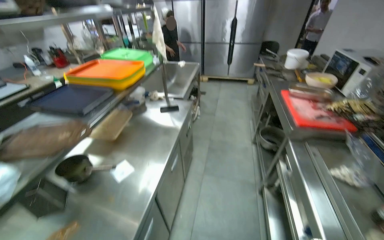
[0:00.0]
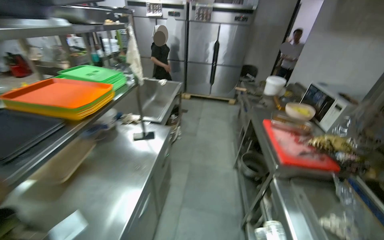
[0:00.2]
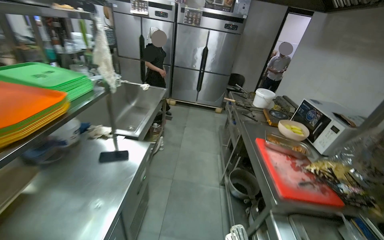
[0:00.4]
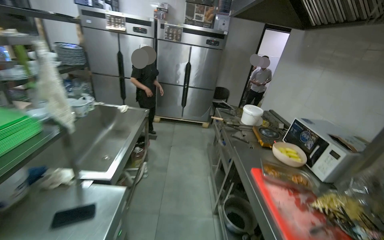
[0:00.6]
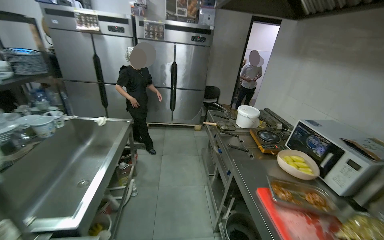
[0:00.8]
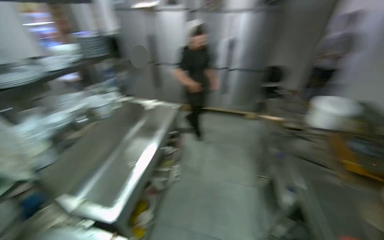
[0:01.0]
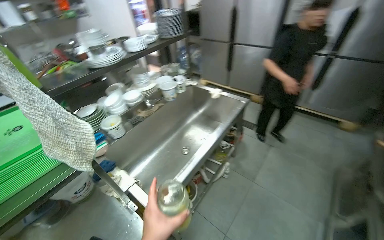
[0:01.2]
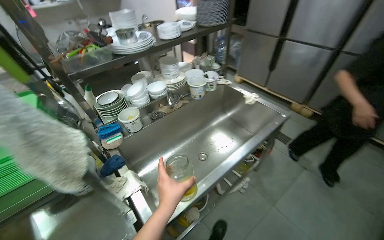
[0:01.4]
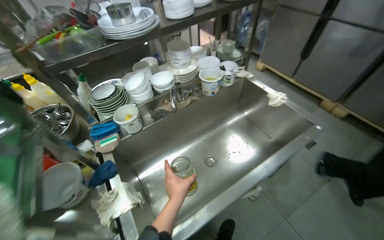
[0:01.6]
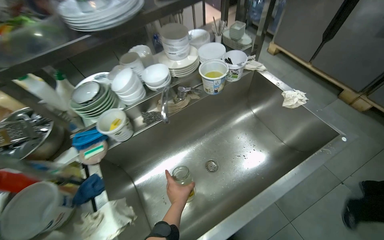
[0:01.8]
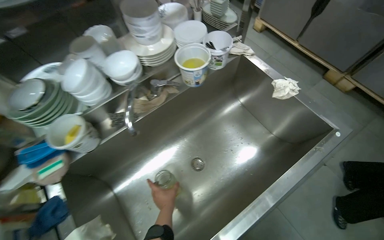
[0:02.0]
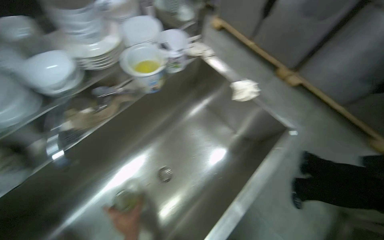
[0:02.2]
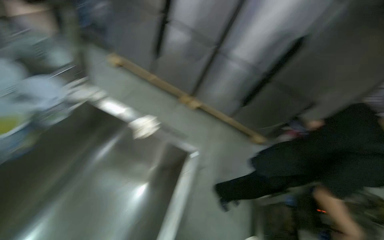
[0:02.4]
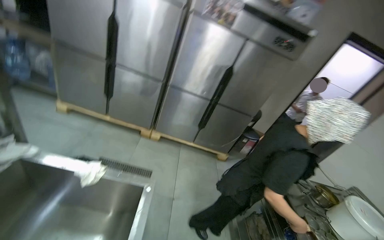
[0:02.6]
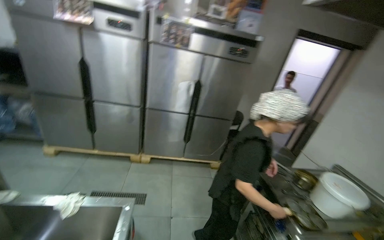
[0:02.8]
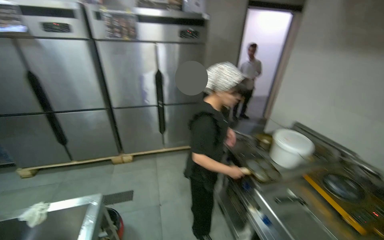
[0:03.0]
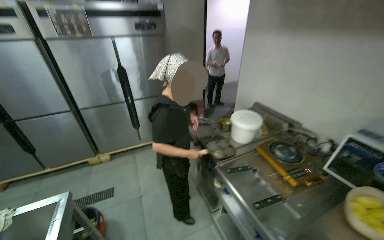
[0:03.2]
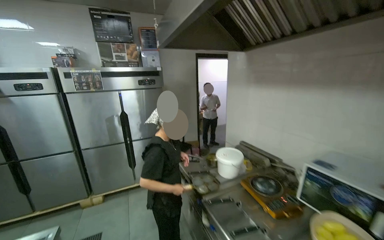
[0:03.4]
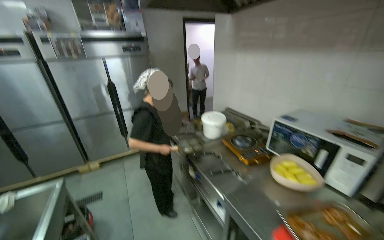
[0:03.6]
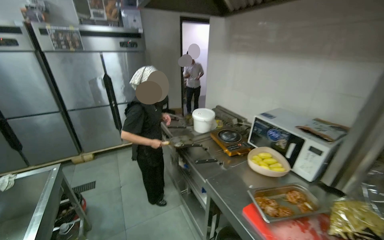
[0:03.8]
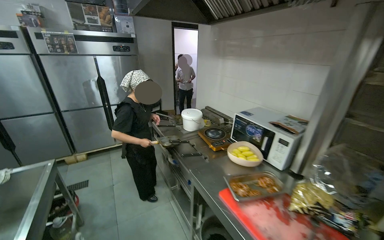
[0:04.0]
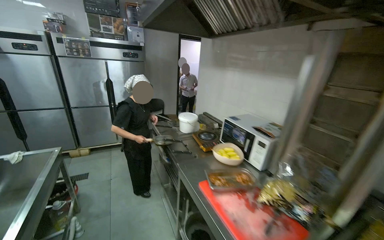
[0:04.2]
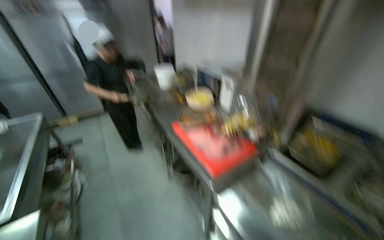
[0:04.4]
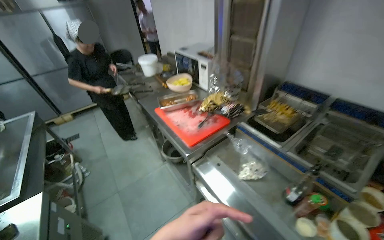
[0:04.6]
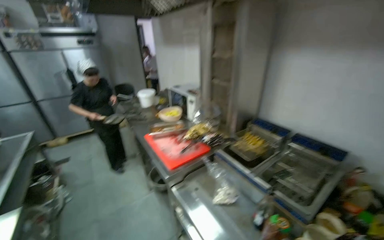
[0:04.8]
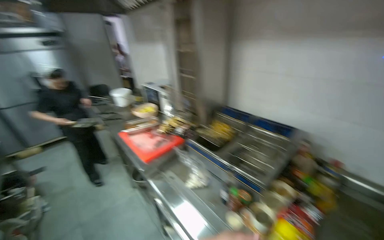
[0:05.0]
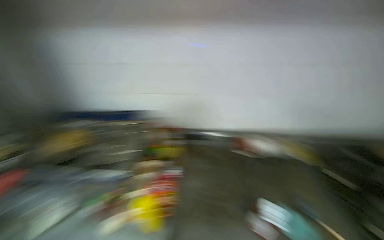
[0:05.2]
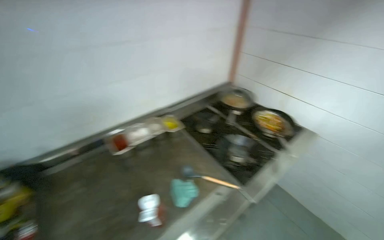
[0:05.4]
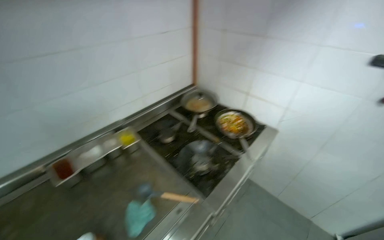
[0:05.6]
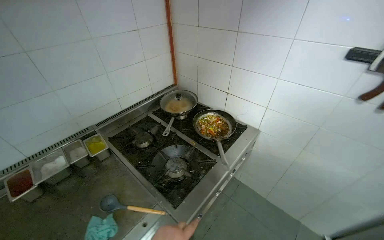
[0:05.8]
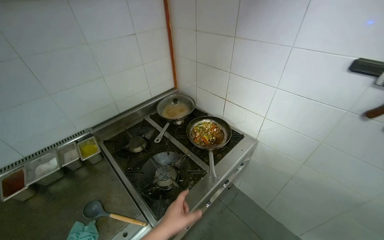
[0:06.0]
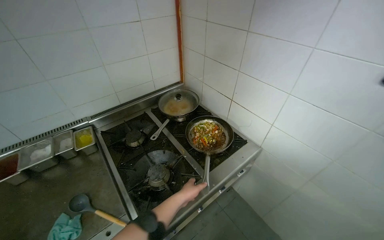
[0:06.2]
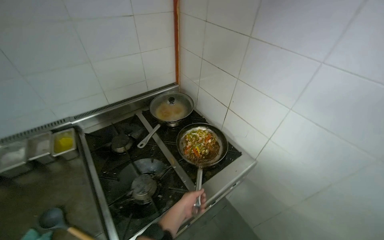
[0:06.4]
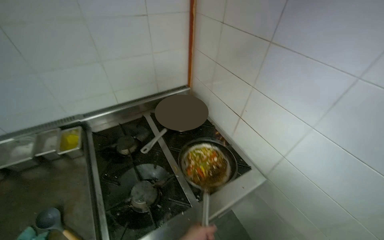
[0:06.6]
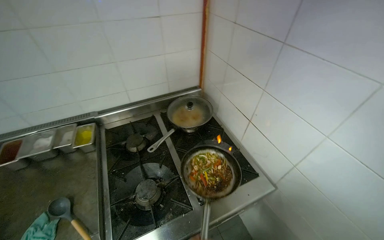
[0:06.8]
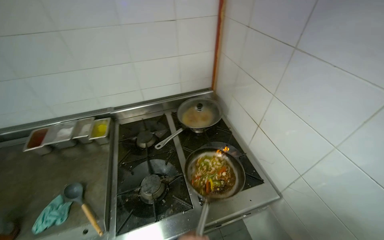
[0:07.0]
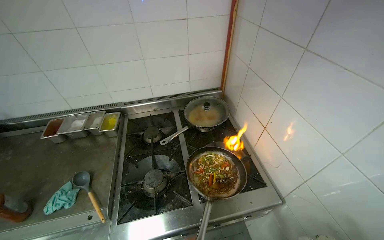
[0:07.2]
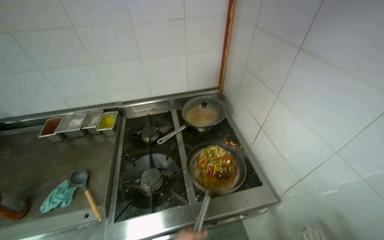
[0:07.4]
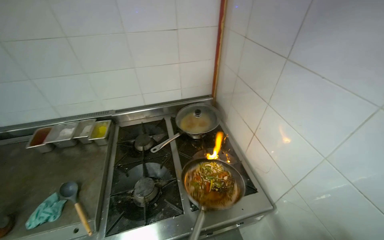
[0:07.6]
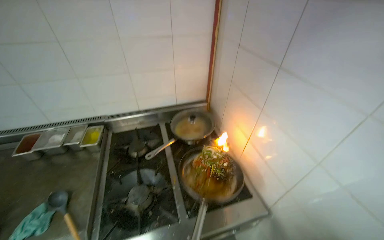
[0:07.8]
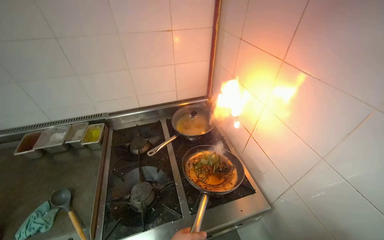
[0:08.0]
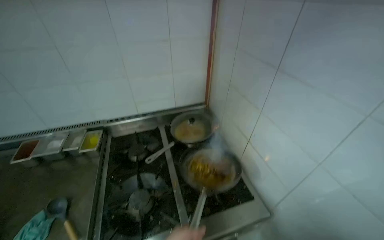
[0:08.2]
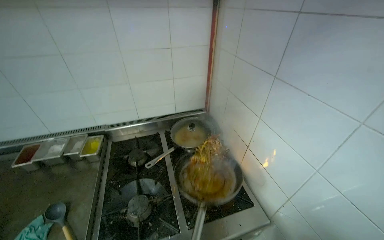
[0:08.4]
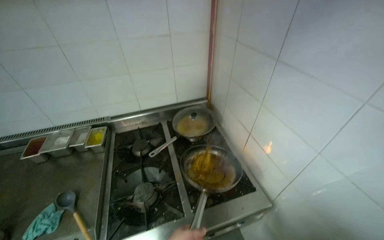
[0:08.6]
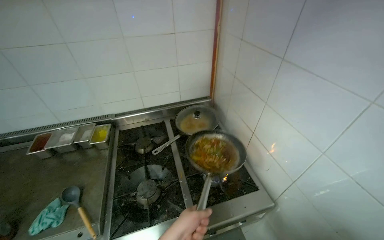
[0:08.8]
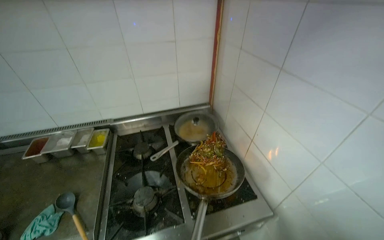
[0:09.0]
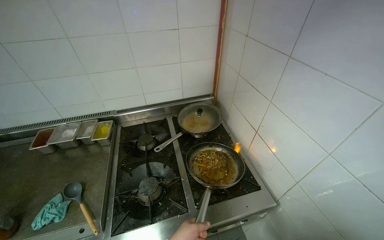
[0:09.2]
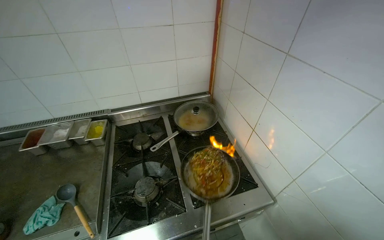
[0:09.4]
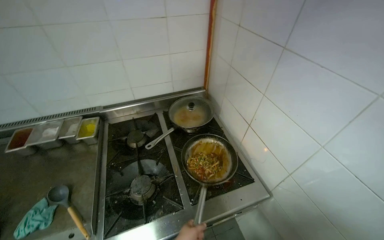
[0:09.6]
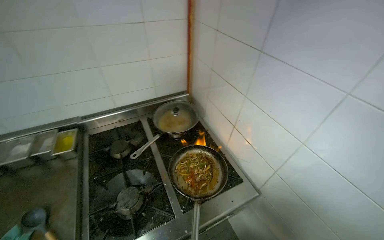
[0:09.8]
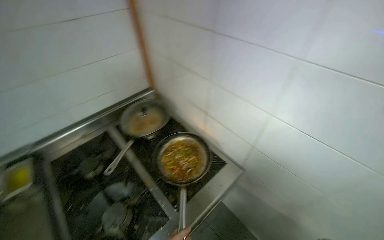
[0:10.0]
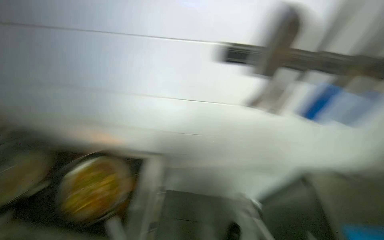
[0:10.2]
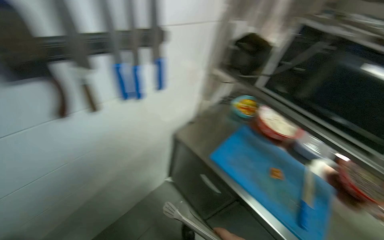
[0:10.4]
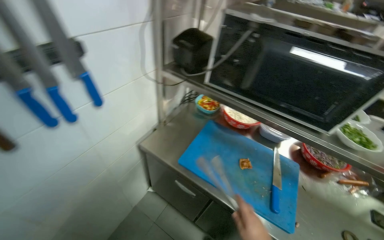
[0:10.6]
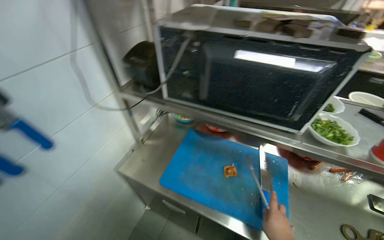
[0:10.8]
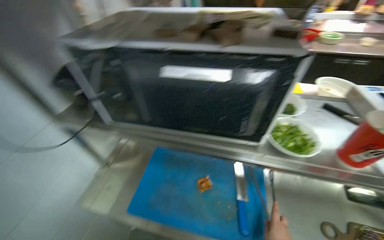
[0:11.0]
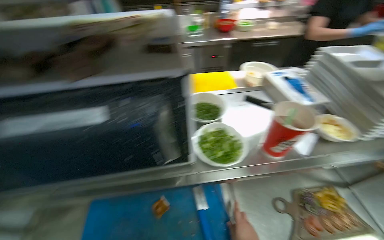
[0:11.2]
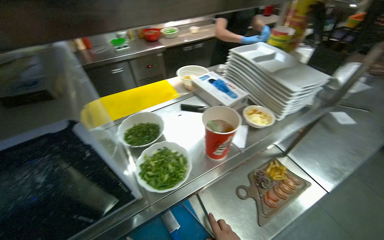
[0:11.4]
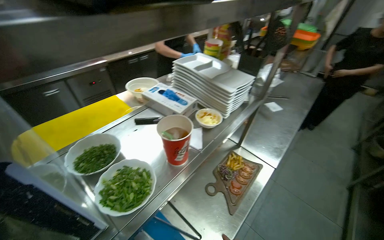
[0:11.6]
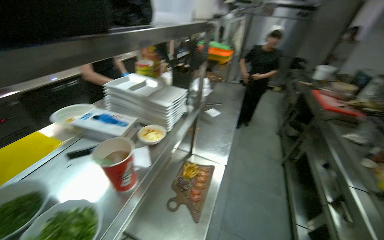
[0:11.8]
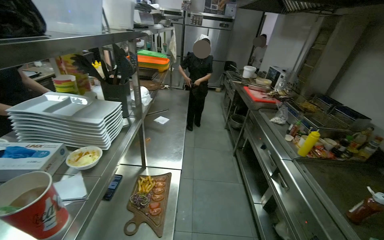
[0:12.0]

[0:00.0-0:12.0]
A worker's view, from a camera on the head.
Job: cooking food.
The whole recording: Cooking vegetables in pan. The worker stirs and adds sauce to vegetables cooking in a pan on the stove.
0:00.0 to 0:01.6: The camera travels about 1.5 m. The head turns to the left by about 30 degrees.
0:01.6 to 0:03.0: The head turns to the right by some 85 degrees.
0:03.0 to 0:04.4: The head travels roughly 1 m.
0:04.4 to 0:06.0: The camera is carried about 1 m. The head turns to the right by roughly 45 degrees.
0:06.0 to 0:07.6: The wearer's head swings roughly 30 degrees to the left.
0:09.0 to 0:10.4: The wearer looks approximately 80 degrees further to the right.
0:10.4 to 0:12.0: The head travels some 50 cm. The head rotates about 125 degrees to the right.

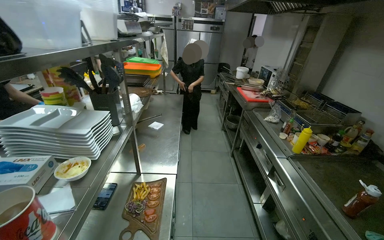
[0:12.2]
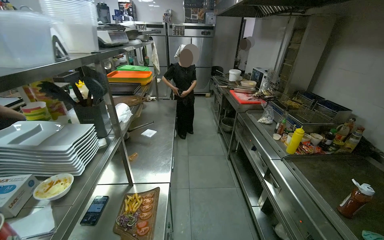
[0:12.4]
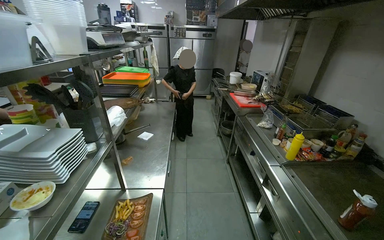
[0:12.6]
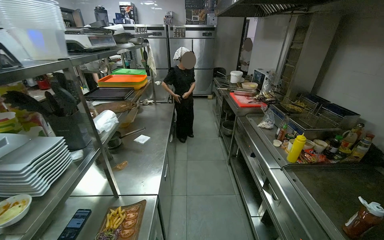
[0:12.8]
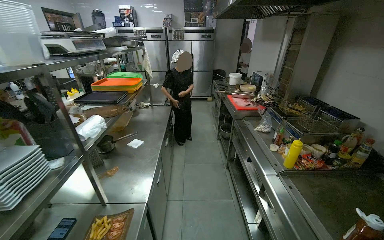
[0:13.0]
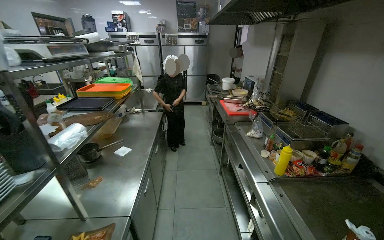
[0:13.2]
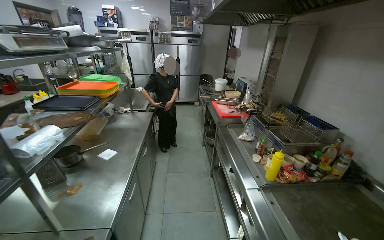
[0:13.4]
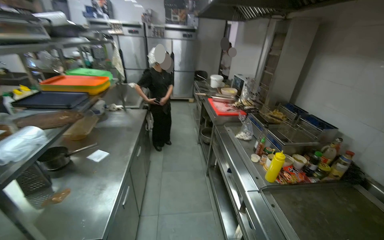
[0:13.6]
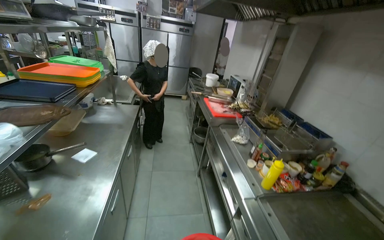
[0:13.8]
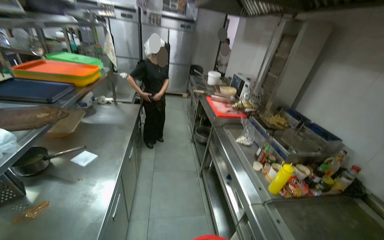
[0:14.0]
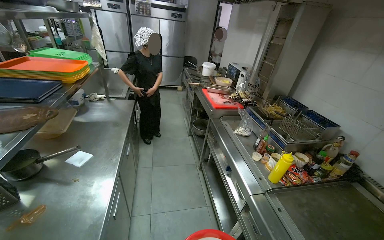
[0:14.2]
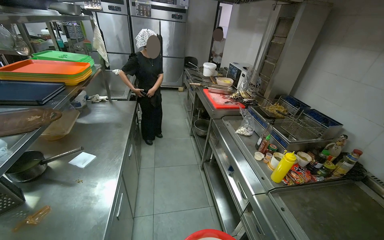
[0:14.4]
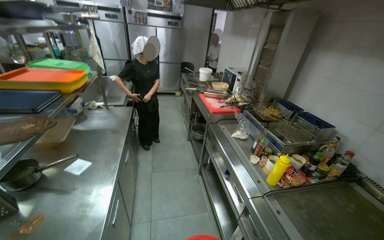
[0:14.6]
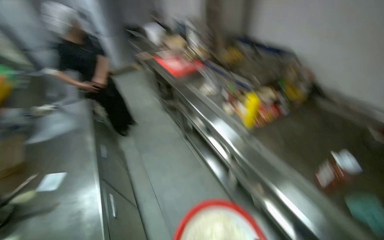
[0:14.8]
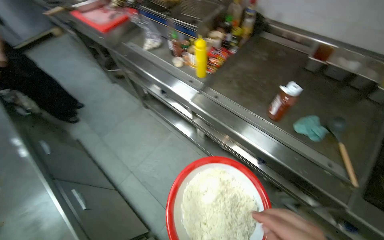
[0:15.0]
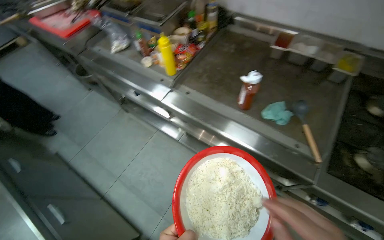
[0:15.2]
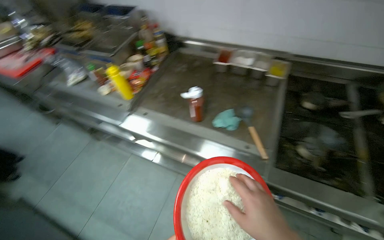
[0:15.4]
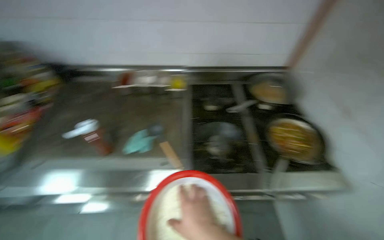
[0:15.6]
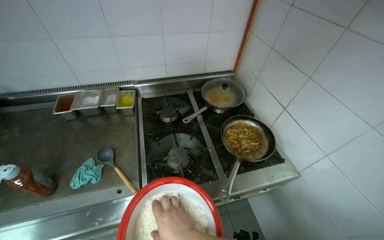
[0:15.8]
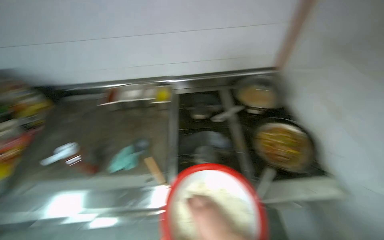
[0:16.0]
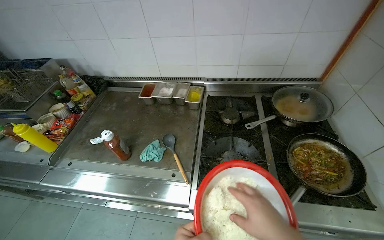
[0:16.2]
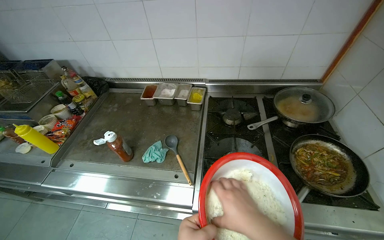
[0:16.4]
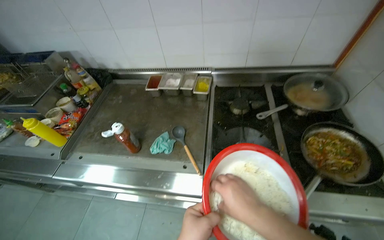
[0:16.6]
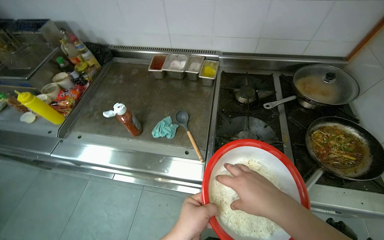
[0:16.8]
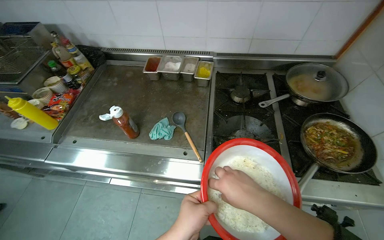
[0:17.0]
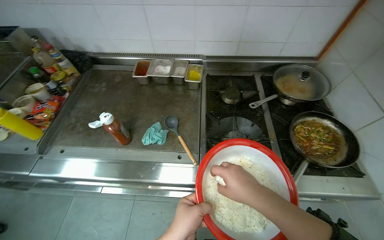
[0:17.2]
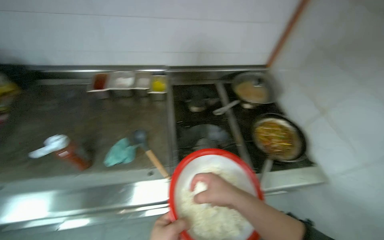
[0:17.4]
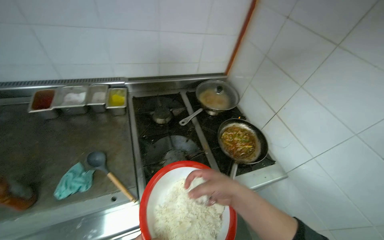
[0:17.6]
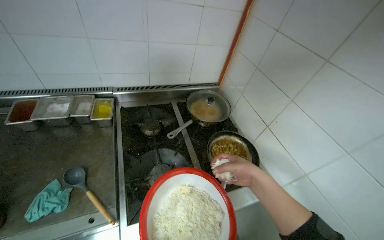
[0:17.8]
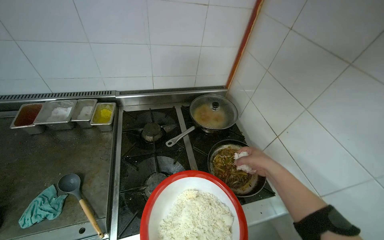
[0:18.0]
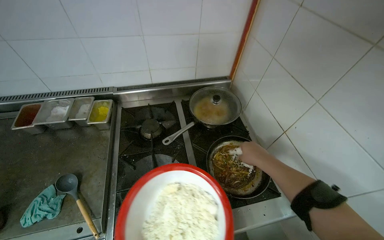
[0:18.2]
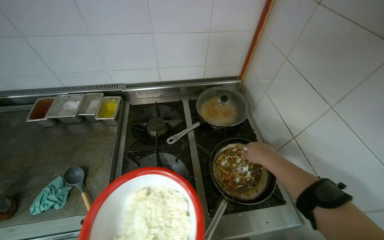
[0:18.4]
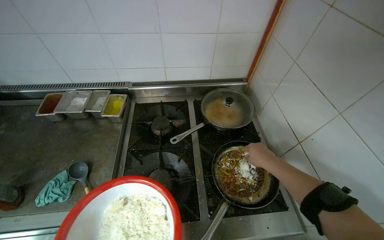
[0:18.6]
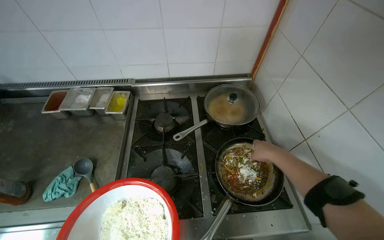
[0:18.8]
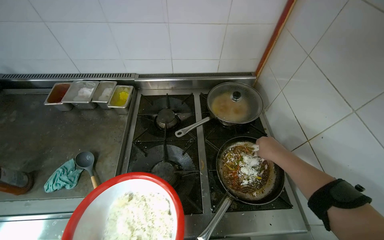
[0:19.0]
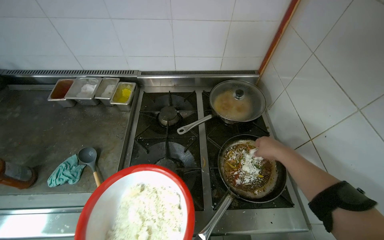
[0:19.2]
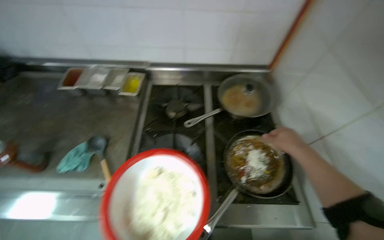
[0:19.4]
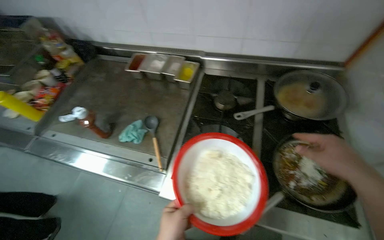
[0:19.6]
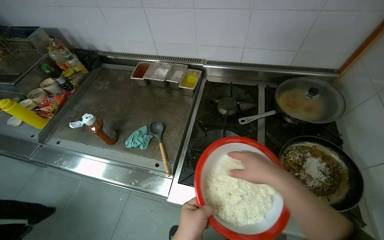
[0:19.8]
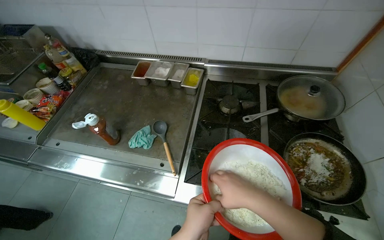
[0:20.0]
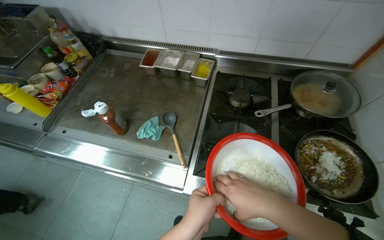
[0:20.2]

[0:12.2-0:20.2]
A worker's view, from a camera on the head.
Job: cooking food.
The whole recording: Cooking vegetables in pan. The worker stirs and adds sauce to vegetables cooking in a pan on the stove.
0:12.2 to 0:13.8: The head travels approximately 40 cm.
0:13.8 to 0:15.4: The head turns to the right by some 60 degrees. The view tilts approximately 25 degrees downward.
0:15.4 to 0:17.0: The head turns to the right by some 15 degrees.
0:18.6 to 0:20.2: The head rotates approximately 20 degrees to the left. The right hand travels to the left and nearer to the camera by roughly 40 cm.
